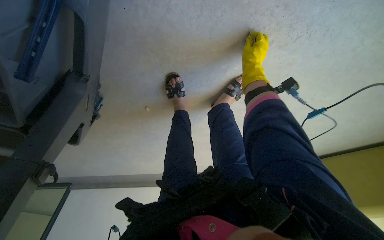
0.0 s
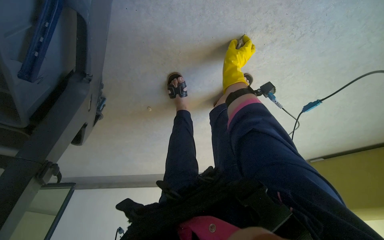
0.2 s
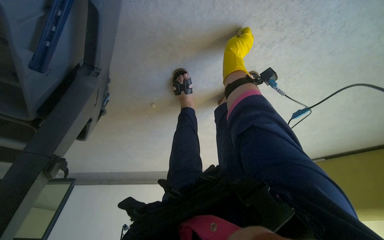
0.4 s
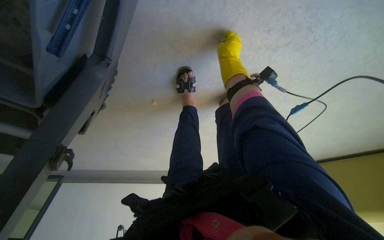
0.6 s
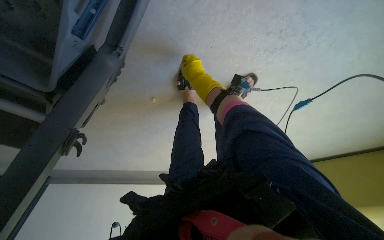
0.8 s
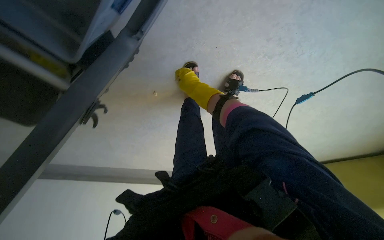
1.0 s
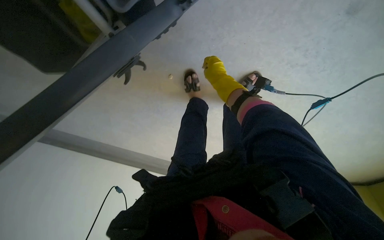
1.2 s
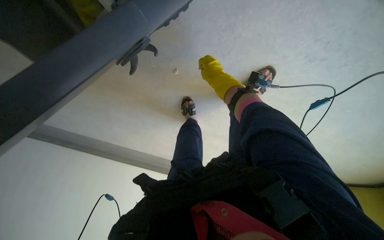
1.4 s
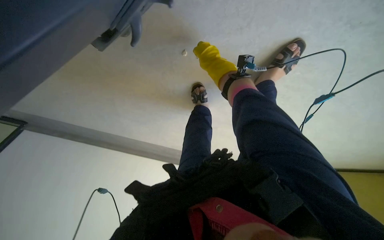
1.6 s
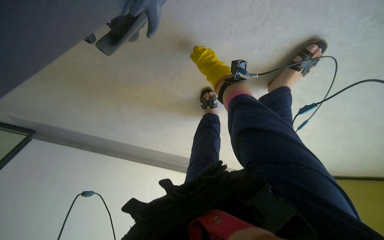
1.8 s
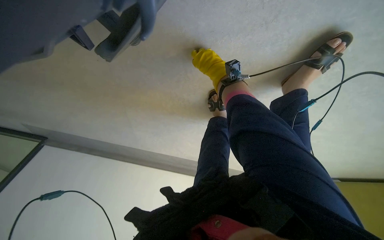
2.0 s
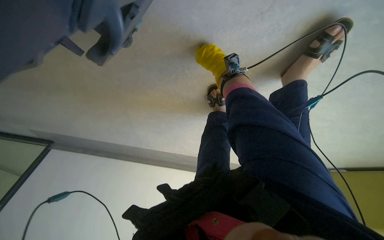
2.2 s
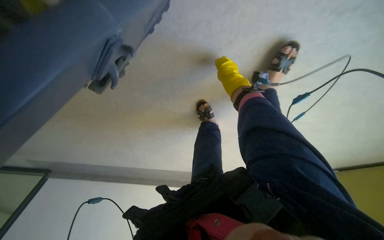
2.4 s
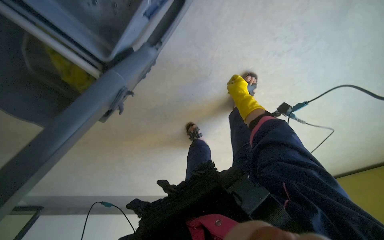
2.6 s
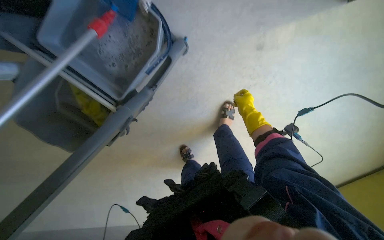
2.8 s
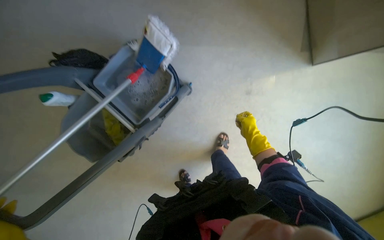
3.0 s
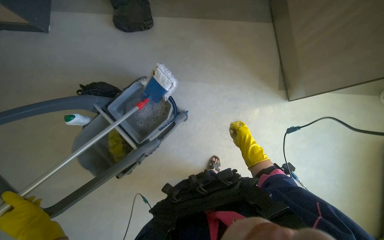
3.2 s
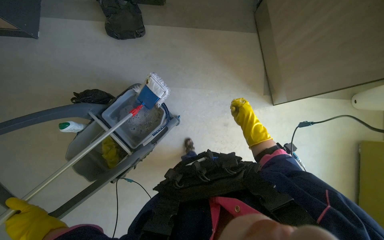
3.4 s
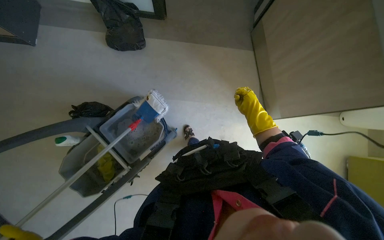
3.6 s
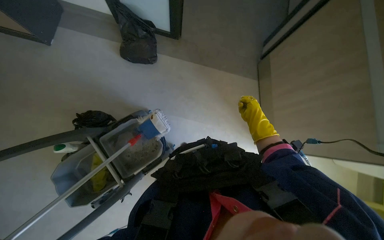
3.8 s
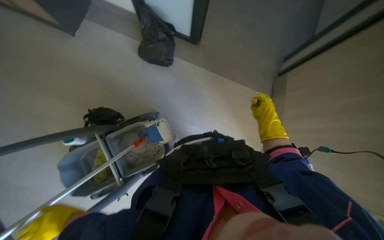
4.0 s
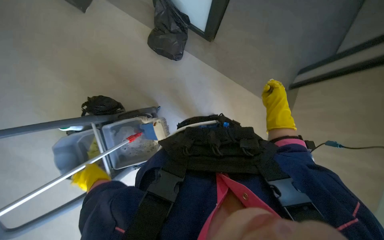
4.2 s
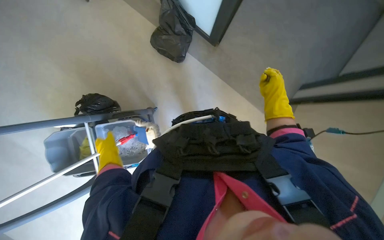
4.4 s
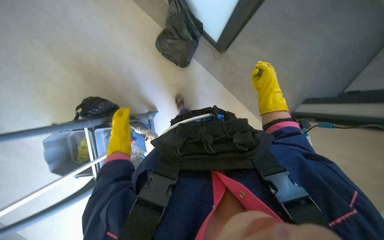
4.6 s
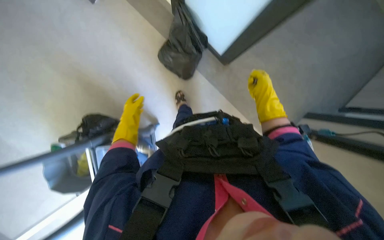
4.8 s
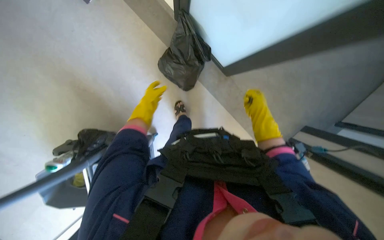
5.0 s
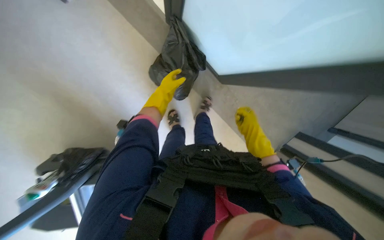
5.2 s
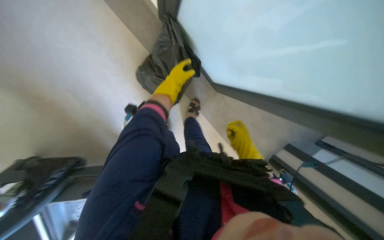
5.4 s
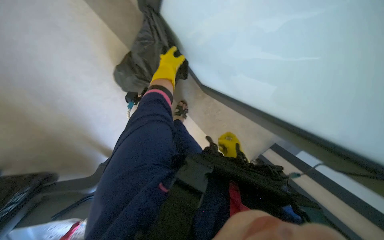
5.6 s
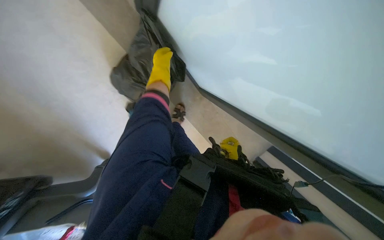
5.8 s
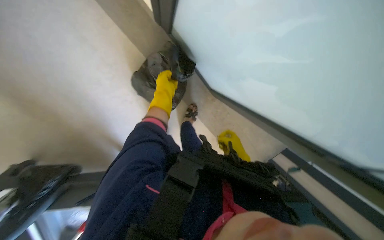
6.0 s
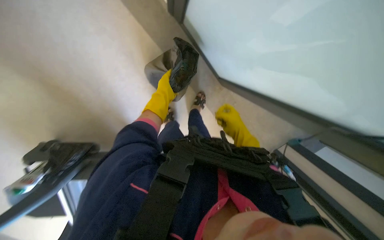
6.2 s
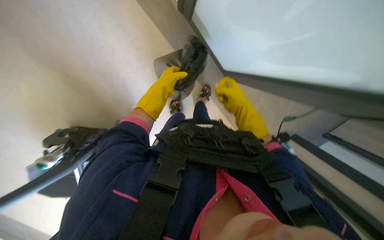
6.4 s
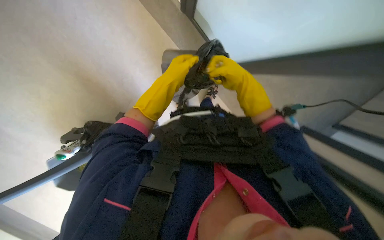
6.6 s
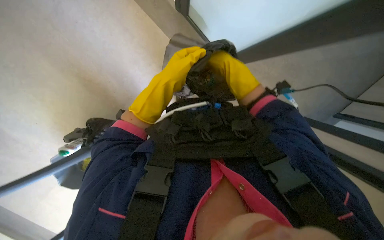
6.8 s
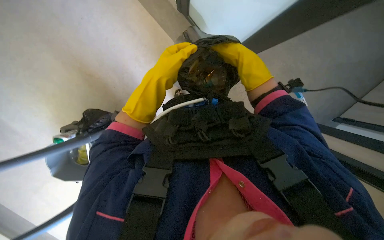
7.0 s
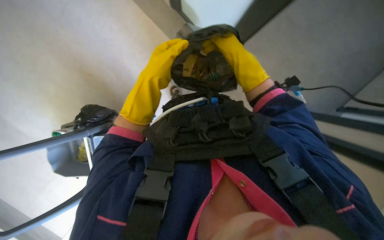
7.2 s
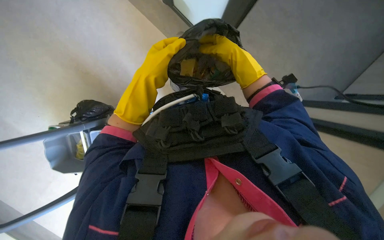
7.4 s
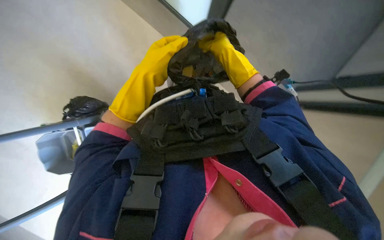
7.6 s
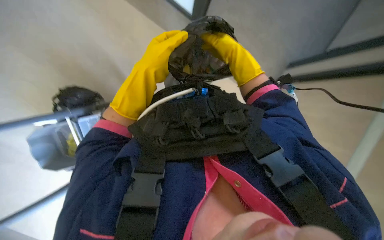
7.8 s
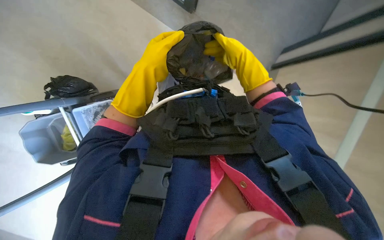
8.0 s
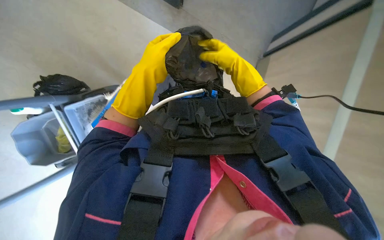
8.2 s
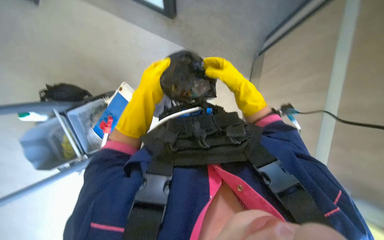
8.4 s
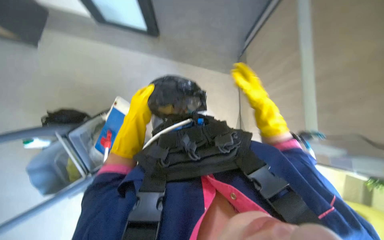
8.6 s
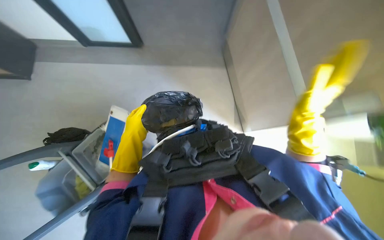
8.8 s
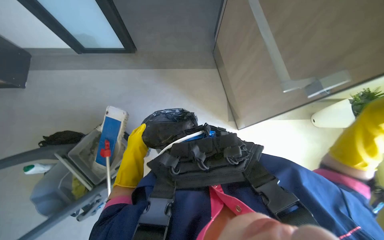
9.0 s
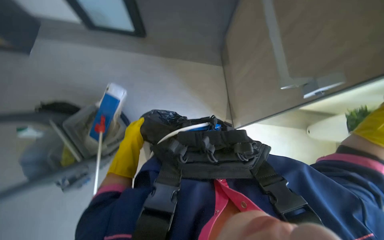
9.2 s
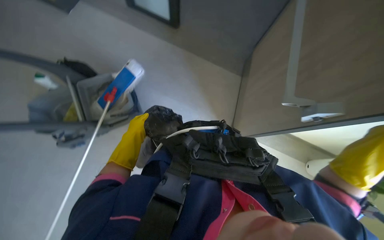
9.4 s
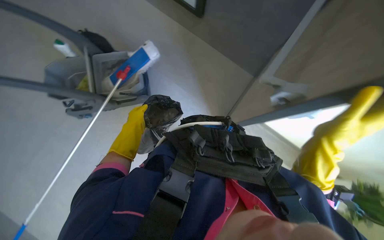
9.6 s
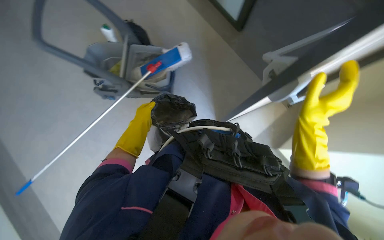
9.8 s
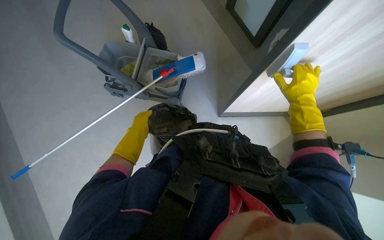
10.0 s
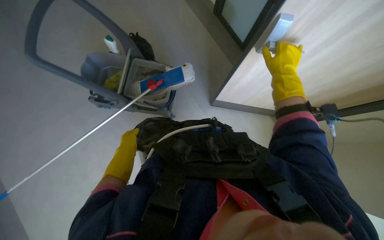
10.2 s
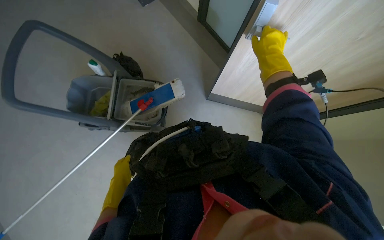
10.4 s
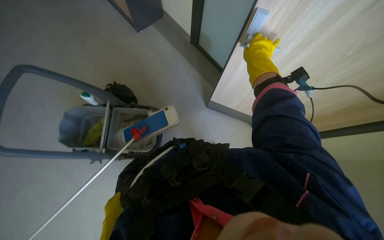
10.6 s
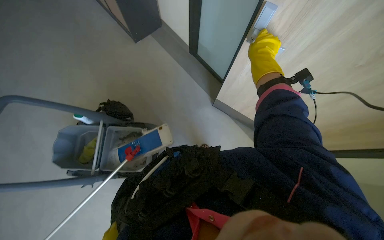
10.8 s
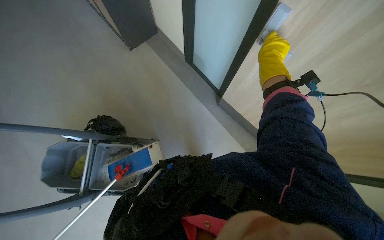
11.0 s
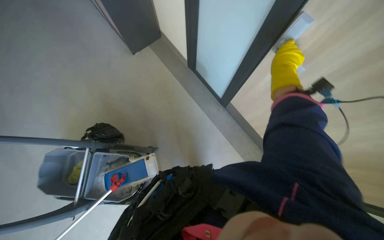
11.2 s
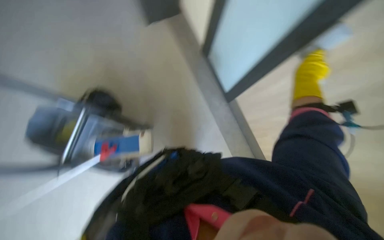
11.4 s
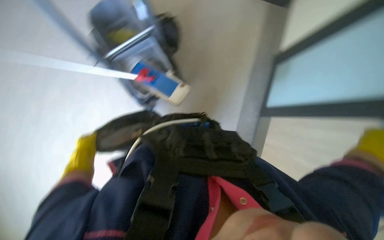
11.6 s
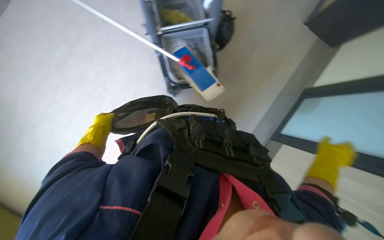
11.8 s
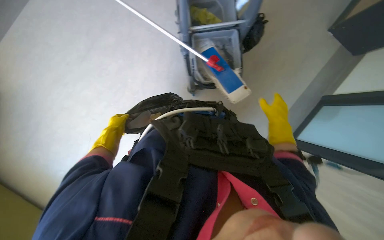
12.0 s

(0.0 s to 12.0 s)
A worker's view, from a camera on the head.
Job: mopping floor.
The whole recording: Mopping floor. The worker mops the floor with a long-handled mop and gathered the trash from the ground and put it into a polyethylene bag..
0.0 s - 1.6 s: The right hand heads to the left, covering roughly 35 cm.
1.6 s - 3.0 s: The wearer moves roughly 50 cm. The camera pitches upward, by about 40 degrees.
3.0 s - 4.4 s: The camera is carried approximately 60 cm. The scene rotates clockwise by some 35 degrees.
4.4 s - 6.0 s: The camera travels approximately 40 cm.
6.0 s - 7.6 s: The camera pitches downward, by roughly 15 degrees. The right hand moves up the picture and nearer to the camera, approximately 25 cm, while the left hand travels nearer to the camera by approximately 15 cm.
7.6 s - 9.0 s: The camera pitches upward, by roughly 10 degrees. The left hand is displaced down the picture and to the left by about 20 cm.
9.0 s - 10.4 s: The scene rotates clockwise by some 35 degrees.
10.4 s - 12.0 s: The wearer's head swings roughly 80 degrees to the left.

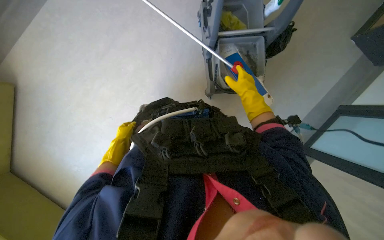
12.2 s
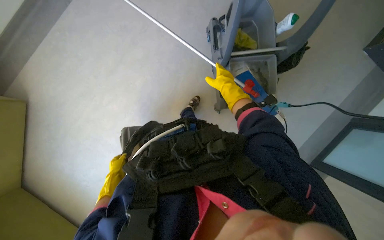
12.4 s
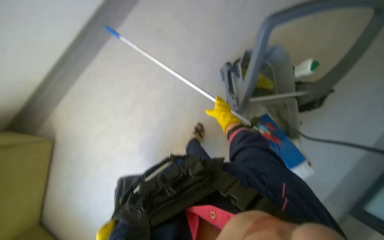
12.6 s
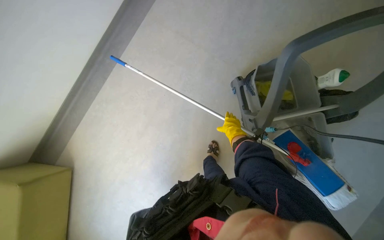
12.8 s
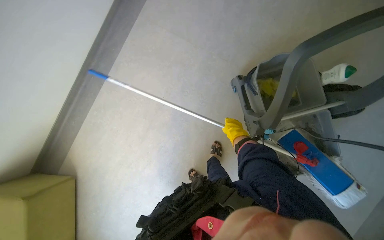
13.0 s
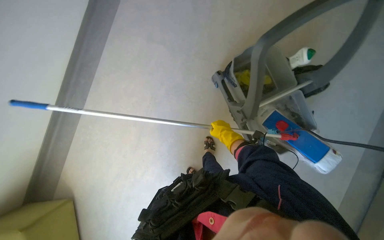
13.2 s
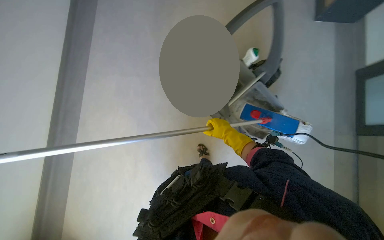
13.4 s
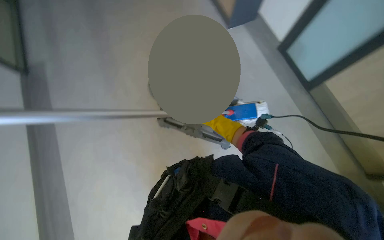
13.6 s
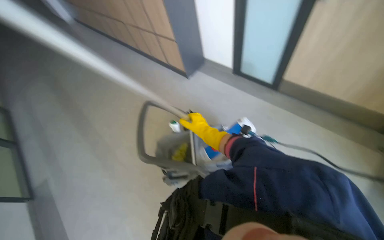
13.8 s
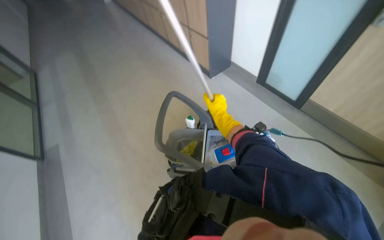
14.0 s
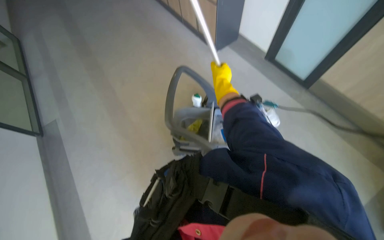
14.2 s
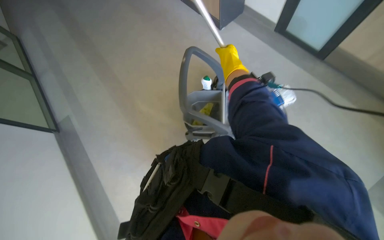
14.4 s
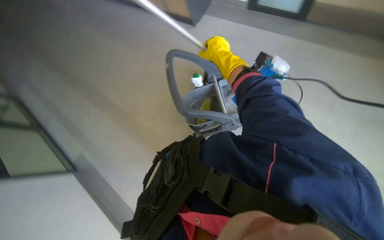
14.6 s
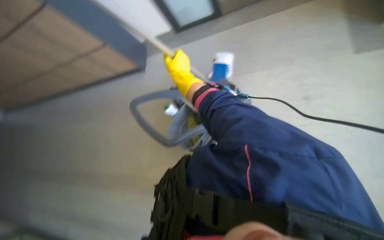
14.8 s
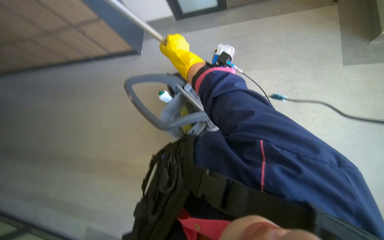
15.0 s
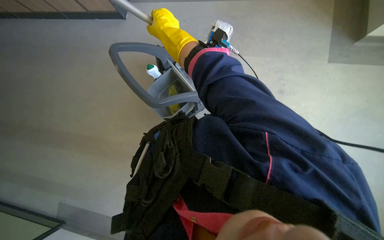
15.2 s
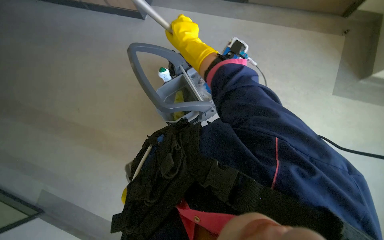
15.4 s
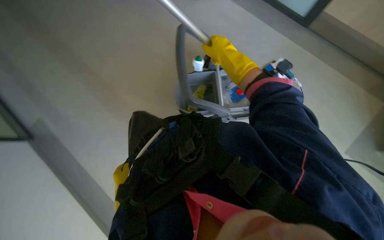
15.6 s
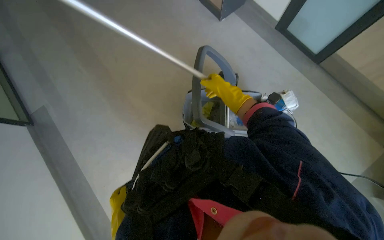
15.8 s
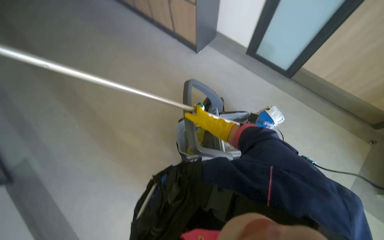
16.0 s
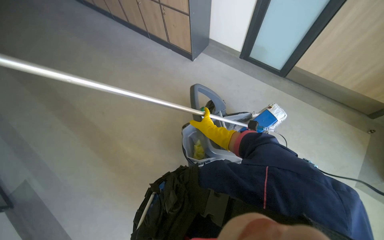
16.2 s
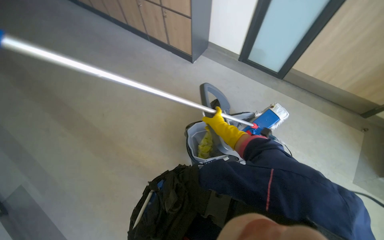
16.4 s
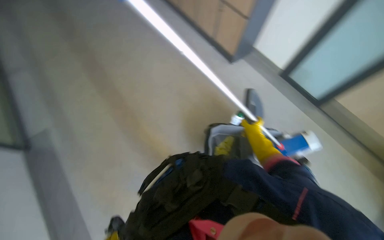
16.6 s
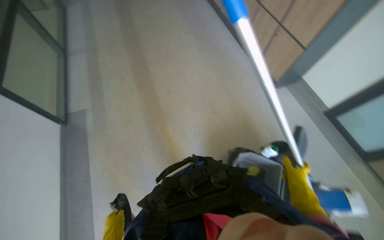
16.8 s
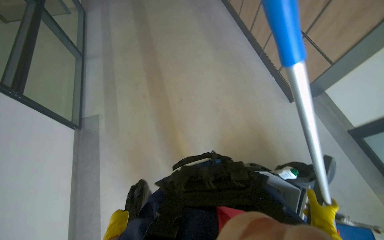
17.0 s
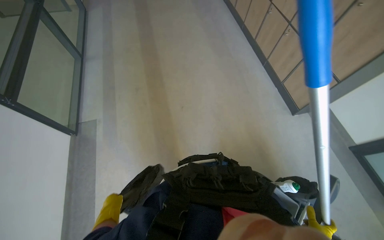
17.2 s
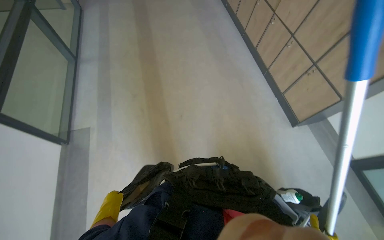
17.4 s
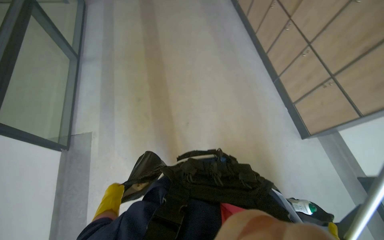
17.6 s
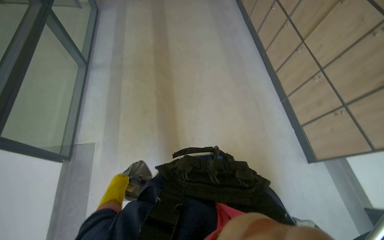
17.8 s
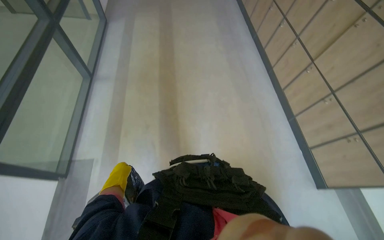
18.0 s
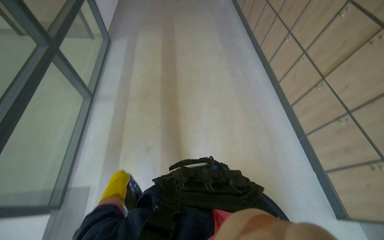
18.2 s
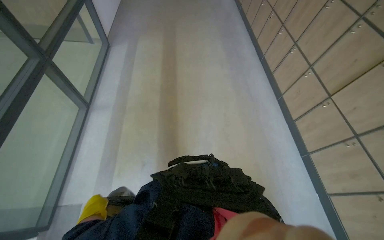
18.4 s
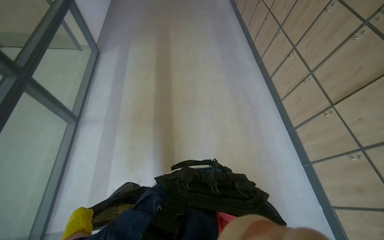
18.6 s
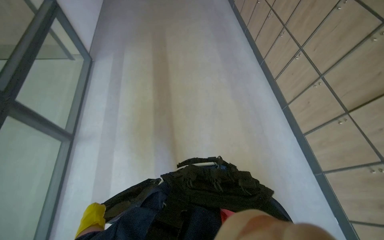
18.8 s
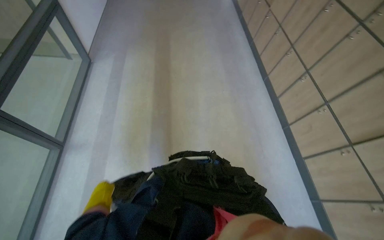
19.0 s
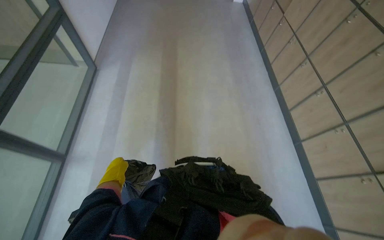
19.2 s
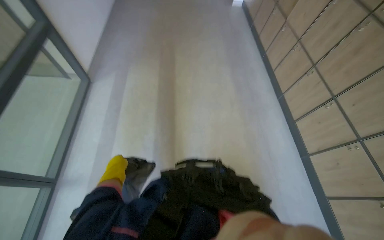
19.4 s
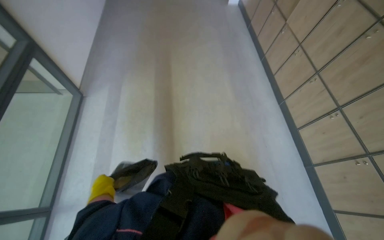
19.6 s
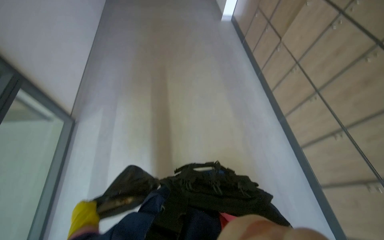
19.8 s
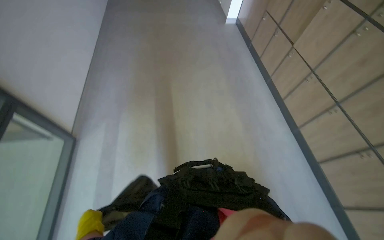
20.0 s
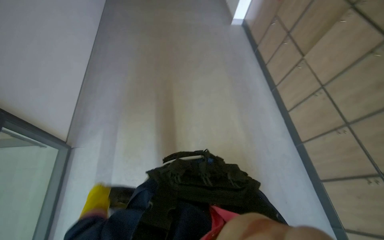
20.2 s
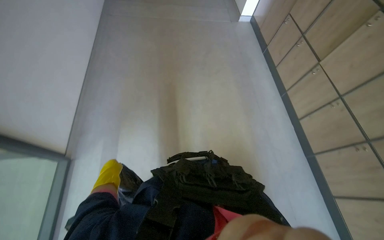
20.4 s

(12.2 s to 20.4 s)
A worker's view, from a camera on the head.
Job: mopping floor.
The whole recording: Mopping floor. The worker mops the floor with a long-handled mop and gathered the trash from the ground and put it into a polyethylene bag..
12.2 s - 13.8 s: The view tilts approximately 45 degrees upward. The scene turns approximately 55 degrees counterclockwise in the picture.
13.8 s - 15.4 s: The view tilts about 20 degrees downward. The right hand shifts about 10 cm to the left.
15.4 s - 17.2 s: The wearer moves approximately 50 cm. The view tips upward by about 20 degrees. The scene turns about 55 degrees clockwise in the picture.
17.2 s - 18.8 s: The wearer moves approximately 1 m.
18.8 s - 20.4 s: The camera travels some 1.5 m.
